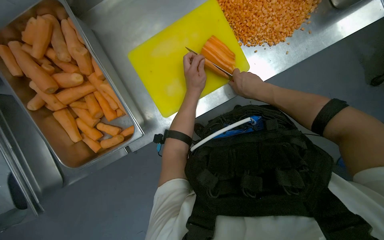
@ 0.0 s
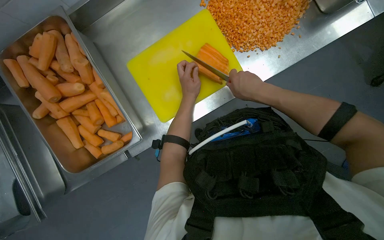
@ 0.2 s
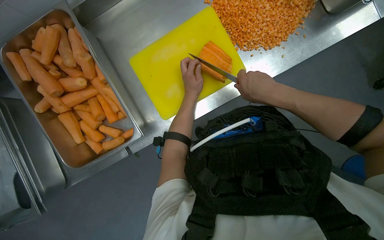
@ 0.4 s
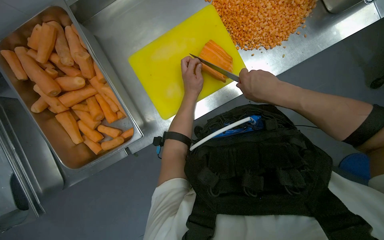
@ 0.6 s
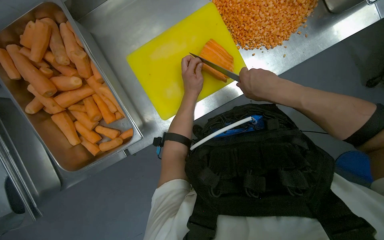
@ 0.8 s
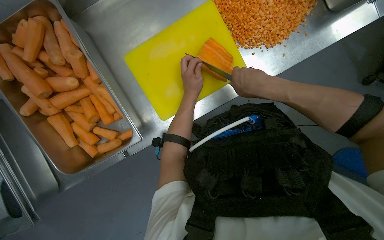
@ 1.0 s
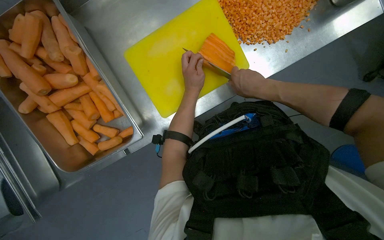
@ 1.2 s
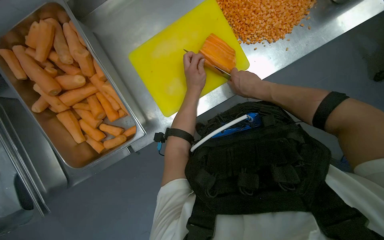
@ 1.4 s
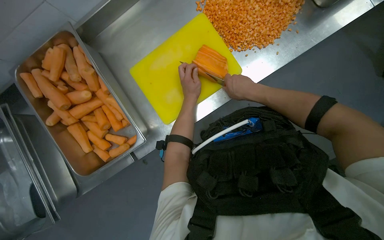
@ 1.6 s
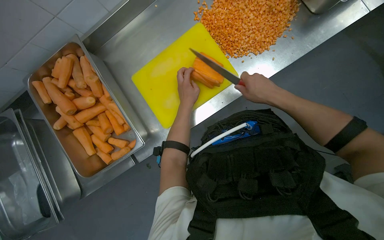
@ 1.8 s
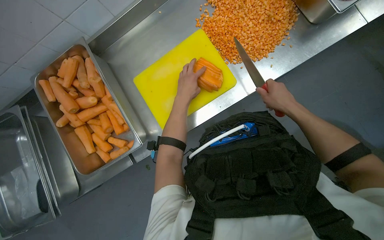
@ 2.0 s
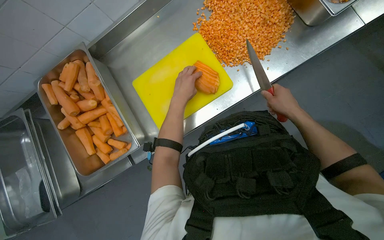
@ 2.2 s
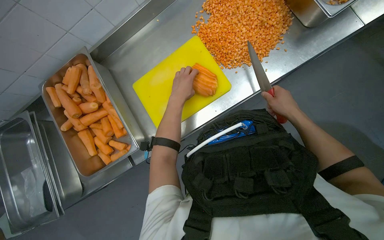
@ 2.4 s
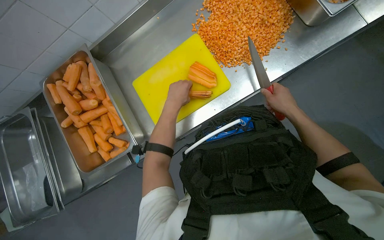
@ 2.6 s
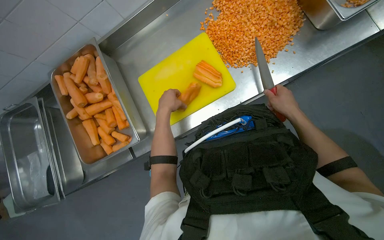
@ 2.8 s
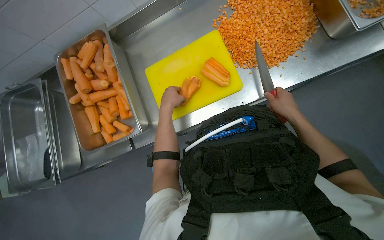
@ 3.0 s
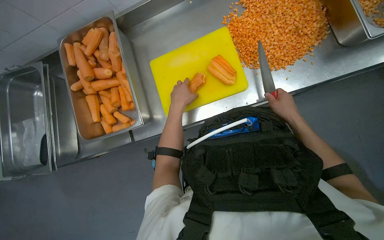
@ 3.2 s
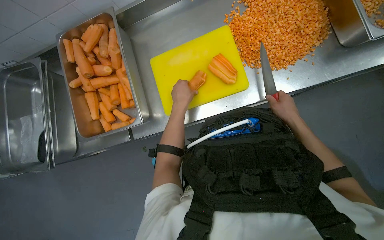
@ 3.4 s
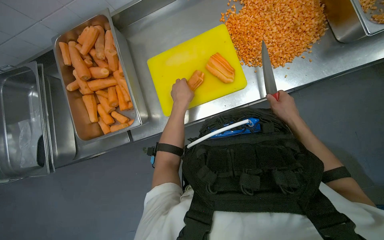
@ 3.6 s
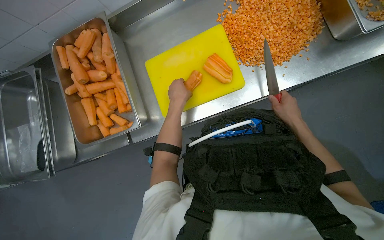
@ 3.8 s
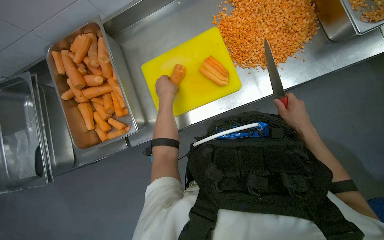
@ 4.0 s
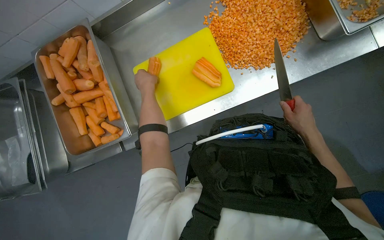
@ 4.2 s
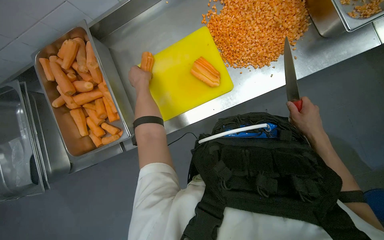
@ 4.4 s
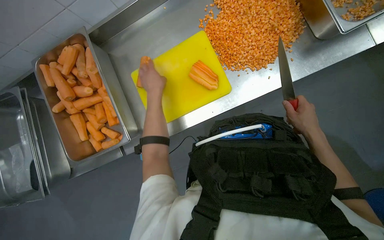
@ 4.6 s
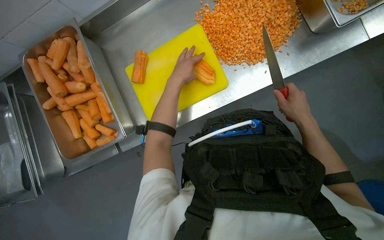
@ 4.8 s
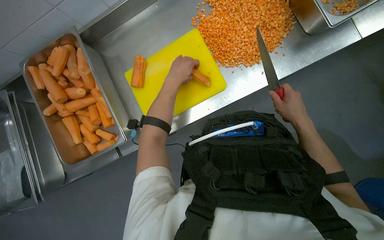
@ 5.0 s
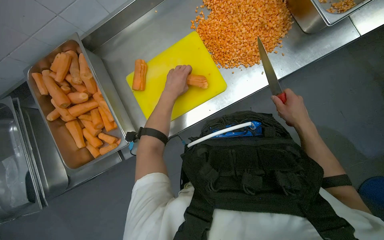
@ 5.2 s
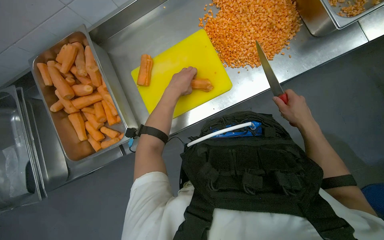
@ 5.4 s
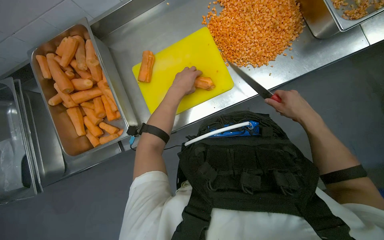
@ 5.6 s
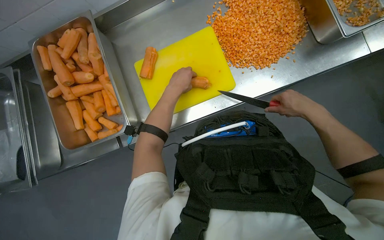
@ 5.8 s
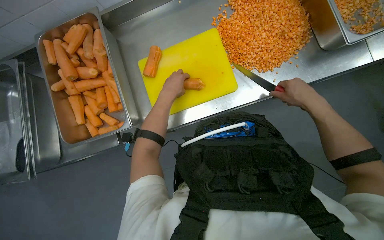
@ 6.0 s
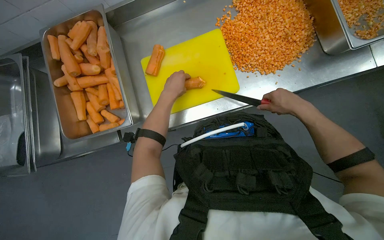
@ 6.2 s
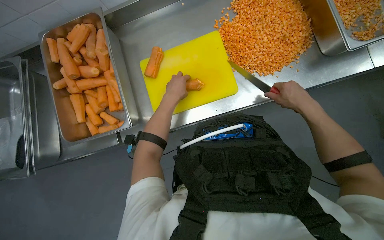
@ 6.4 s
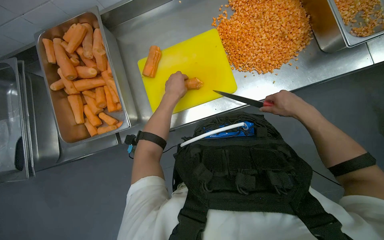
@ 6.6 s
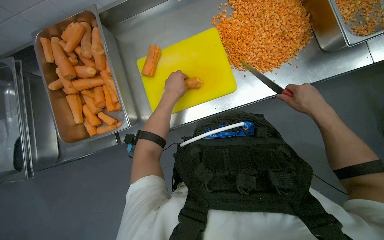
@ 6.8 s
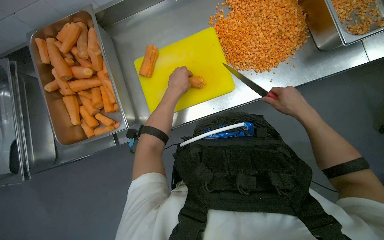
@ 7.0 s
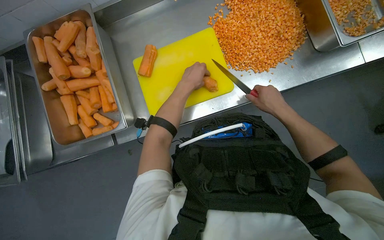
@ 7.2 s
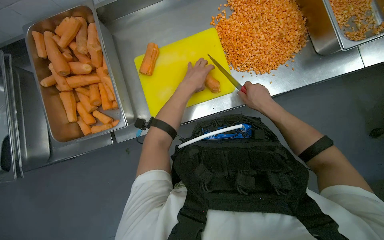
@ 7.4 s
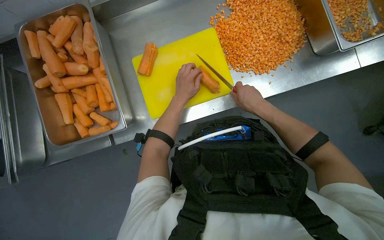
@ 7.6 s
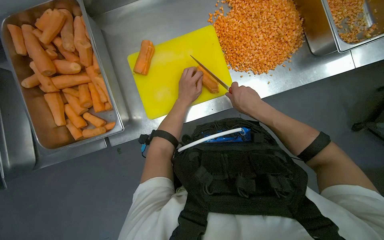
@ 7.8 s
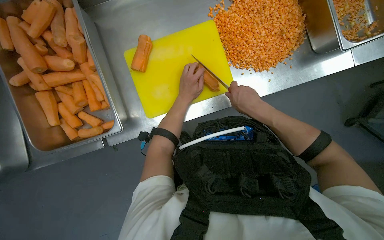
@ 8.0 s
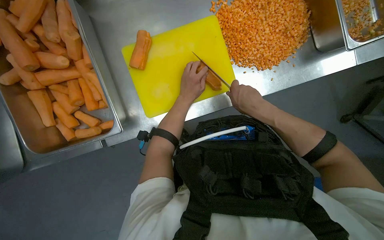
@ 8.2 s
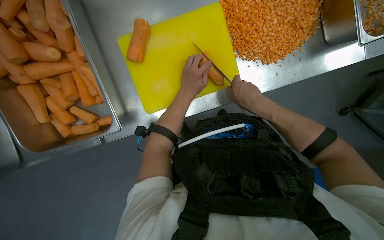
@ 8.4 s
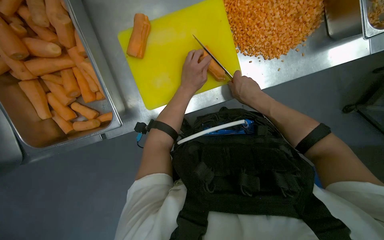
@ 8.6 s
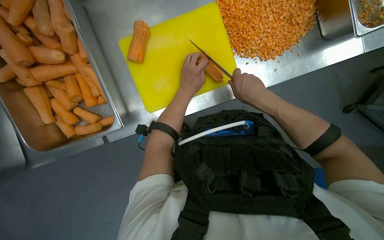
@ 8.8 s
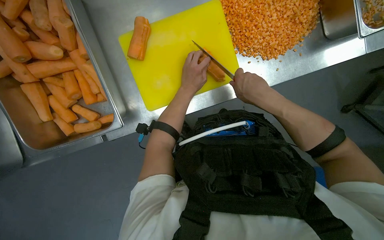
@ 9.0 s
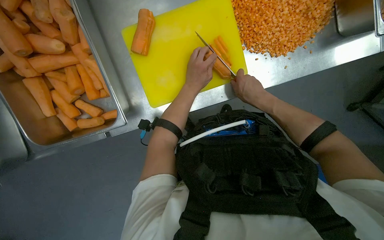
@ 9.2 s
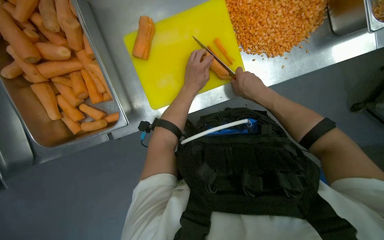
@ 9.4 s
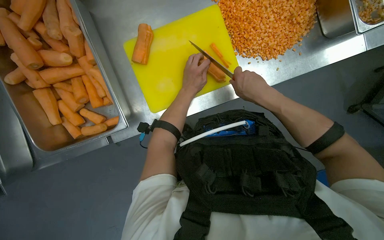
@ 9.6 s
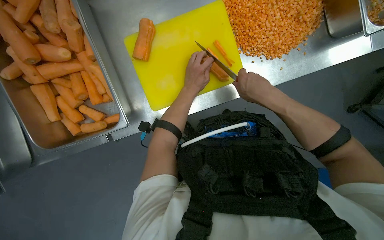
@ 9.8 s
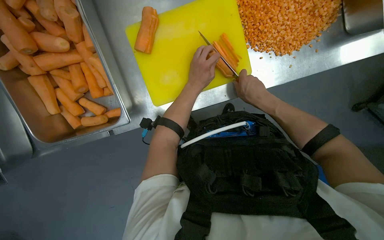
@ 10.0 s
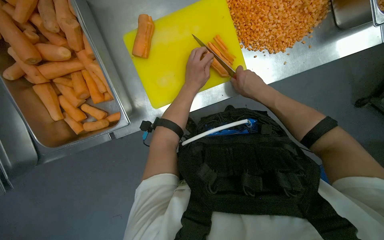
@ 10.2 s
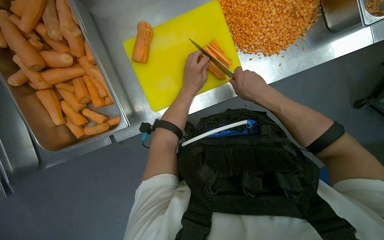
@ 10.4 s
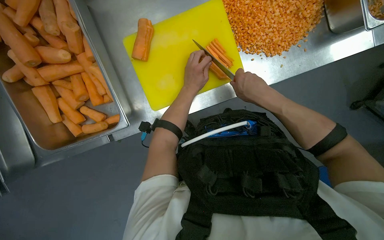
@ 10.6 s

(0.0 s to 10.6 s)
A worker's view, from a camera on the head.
Job: preparing food.
The whole recording: Cutting carrots on a board. The worker picks carrots from a bin and cuts them on a yellow cutting board.
1.6 s - 3.0 s: The right hand shifts approximately 20 cm to the right.
3.0 s - 4.6 s: The right hand shifts about 10 cm nearer to the camera.
4.6 s - 6.0 s: The right hand moves up the picture, approximately 10 cm.
6.0 s - 7.6 s: The right hand is displaced to the left by approximately 15 cm.
7.6 s - 9.0 s: The hands work in one place, with small movements.
9.0 s - 10.6 s: The right hand moves nearer and farther over about 10 cm, changing direction 3 times.

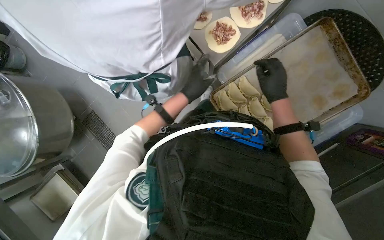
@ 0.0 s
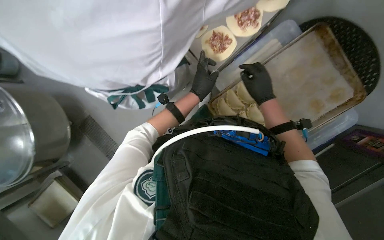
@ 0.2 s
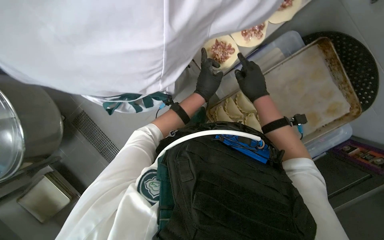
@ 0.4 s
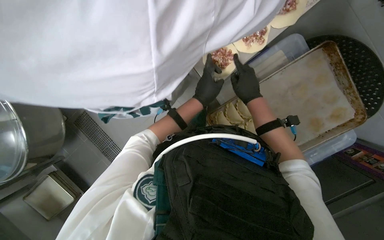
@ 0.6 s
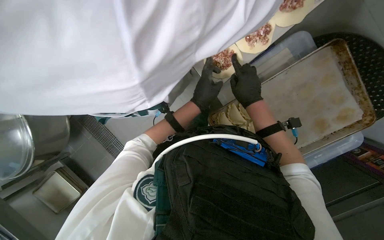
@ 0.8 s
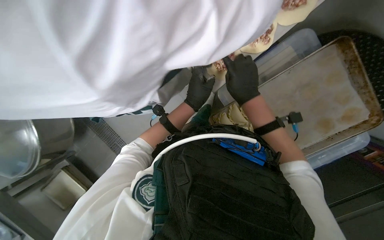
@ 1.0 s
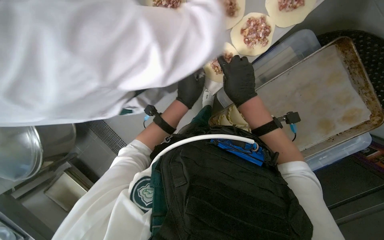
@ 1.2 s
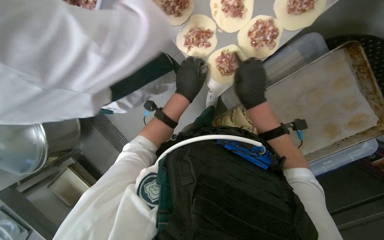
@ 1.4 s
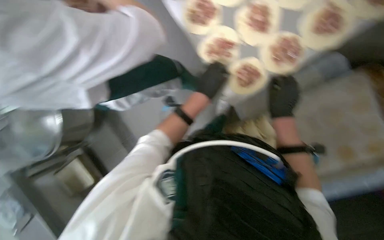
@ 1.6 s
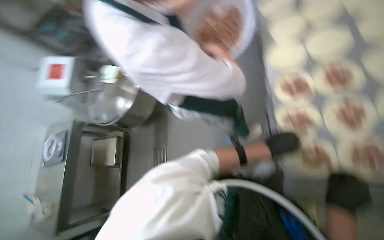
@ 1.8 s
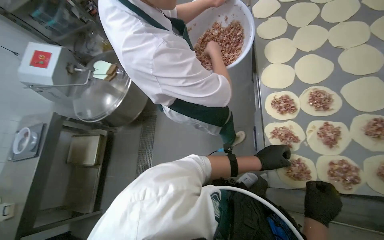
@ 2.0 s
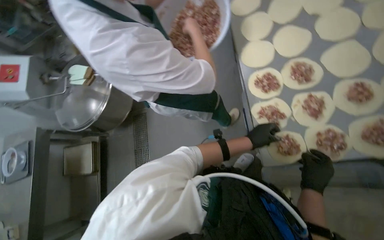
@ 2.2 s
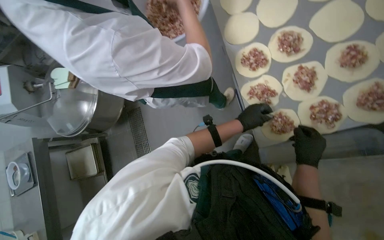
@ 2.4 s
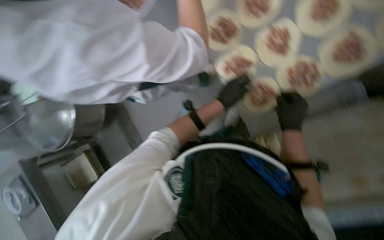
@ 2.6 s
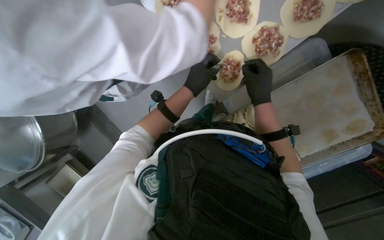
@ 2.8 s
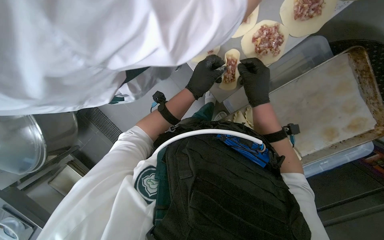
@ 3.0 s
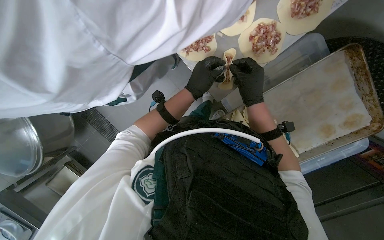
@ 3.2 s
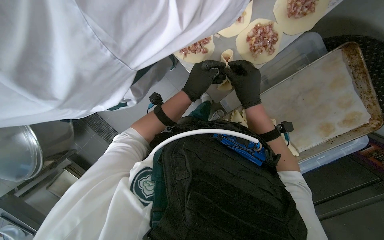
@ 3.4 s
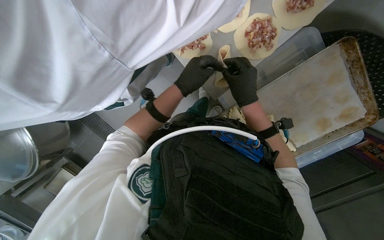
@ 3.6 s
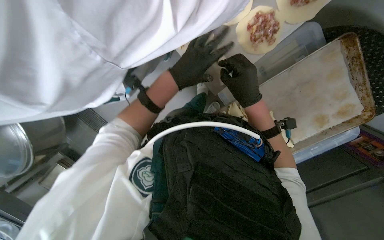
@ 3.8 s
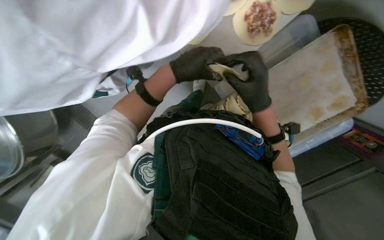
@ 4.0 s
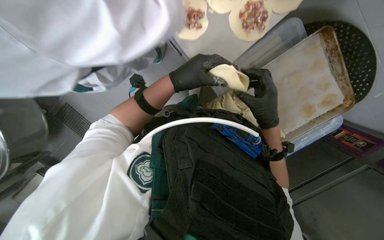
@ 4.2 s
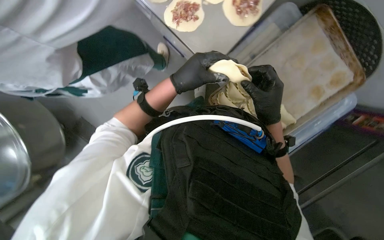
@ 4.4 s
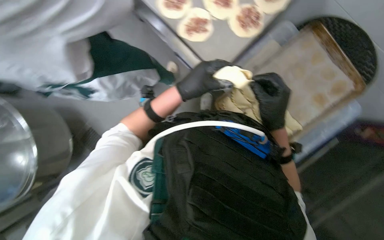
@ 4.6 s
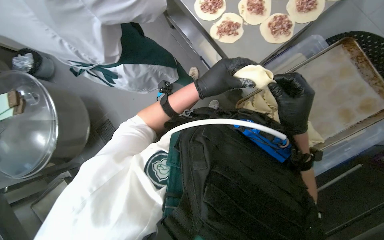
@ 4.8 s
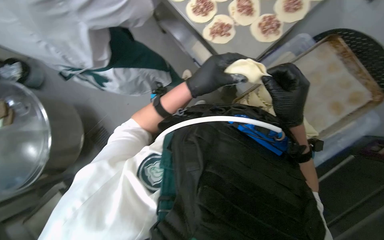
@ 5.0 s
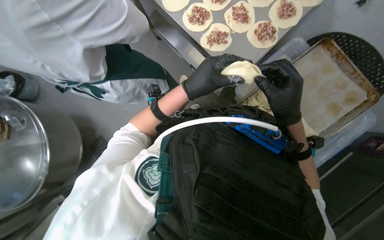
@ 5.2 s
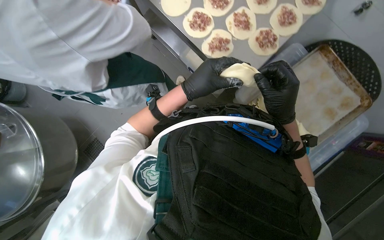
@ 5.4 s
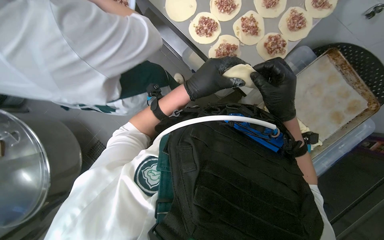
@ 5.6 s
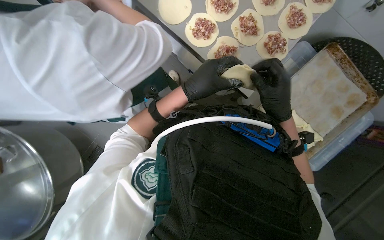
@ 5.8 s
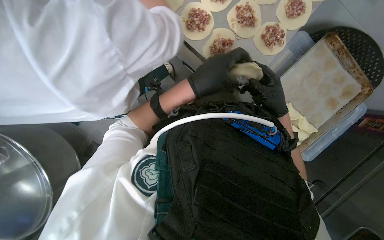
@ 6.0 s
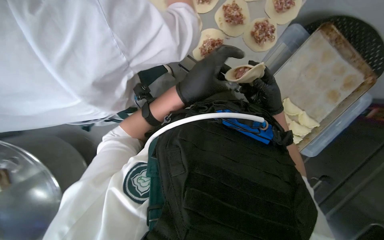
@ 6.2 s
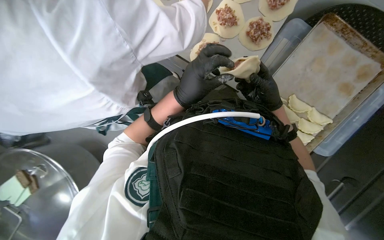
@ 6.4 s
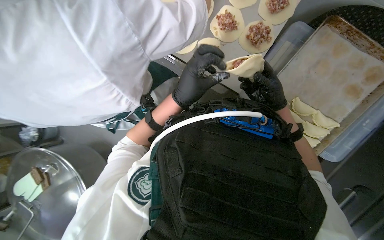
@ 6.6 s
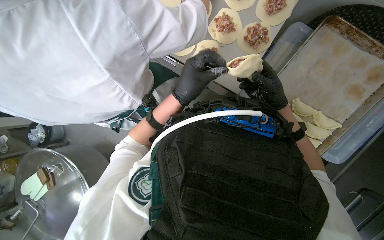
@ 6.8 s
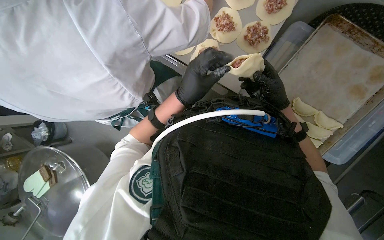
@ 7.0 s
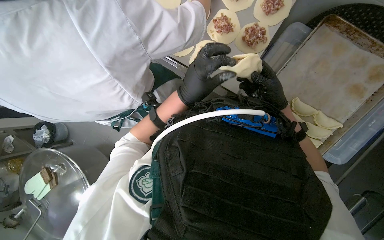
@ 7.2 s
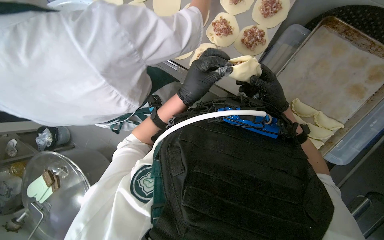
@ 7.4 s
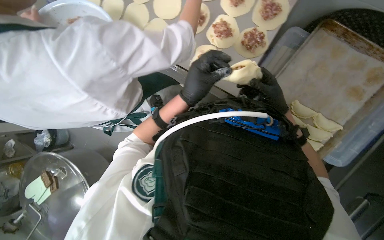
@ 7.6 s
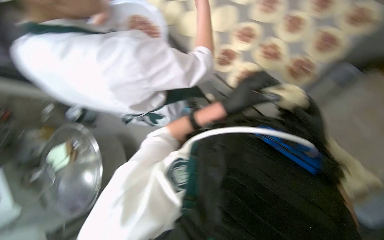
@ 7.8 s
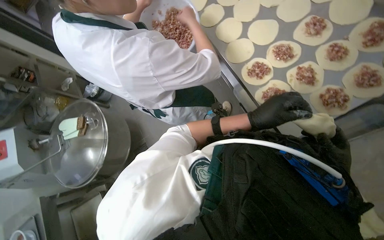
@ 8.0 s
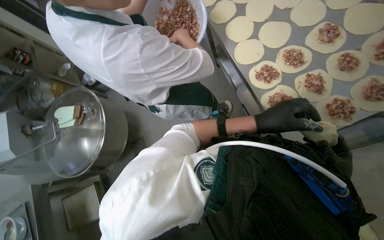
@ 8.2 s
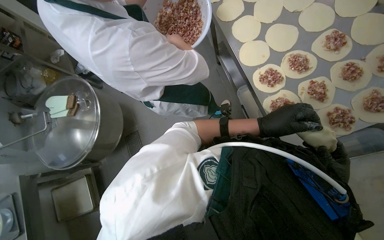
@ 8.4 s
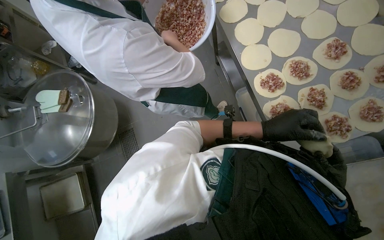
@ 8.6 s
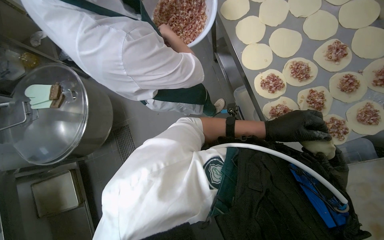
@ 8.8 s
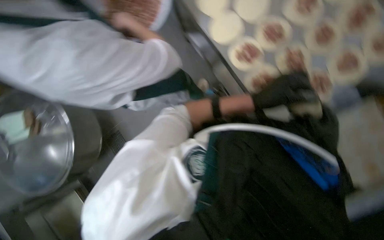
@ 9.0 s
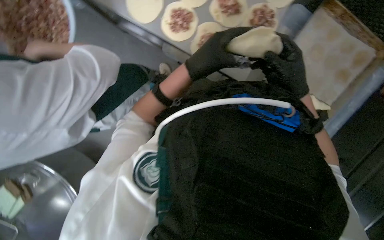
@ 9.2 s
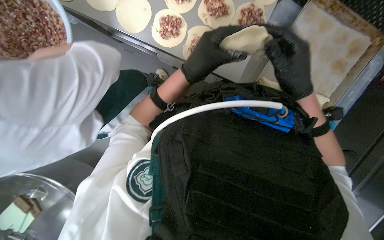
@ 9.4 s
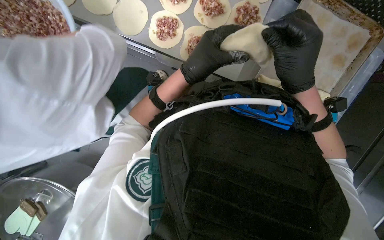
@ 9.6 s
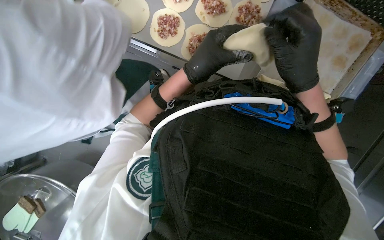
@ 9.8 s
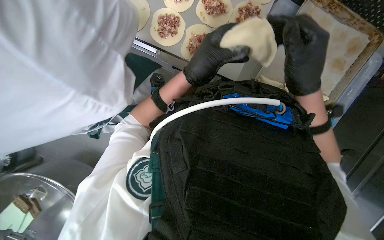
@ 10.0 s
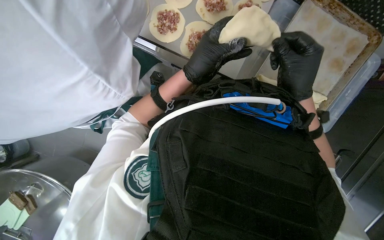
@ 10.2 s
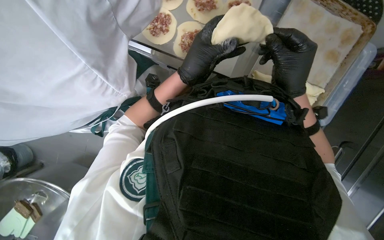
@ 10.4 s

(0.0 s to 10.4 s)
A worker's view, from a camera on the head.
Job: preparing food.
The whole recording: Folding meat-filled dough into dumplings. The worker folds dough circles filled with meat into dumplings and places them on a tray.
0.0 s - 1.4 s: The right hand travels to the left by some 10 cm.
3.0 s - 4.4 s: The right hand heads down the picture, covering about 15 cm. The left hand moves nearer to the camera, approximately 10 cm.
7.4 s - 9.0 s: The scene turns approximately 30 degrees clockwise in the picture.
9.0 s - 10.4 s: Everything in view rotates approximately 40 degrees counterclockwise.
